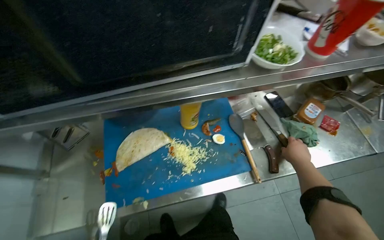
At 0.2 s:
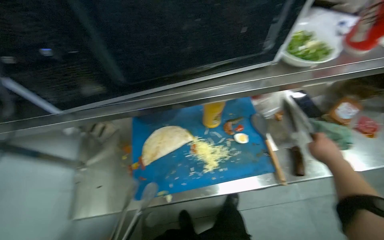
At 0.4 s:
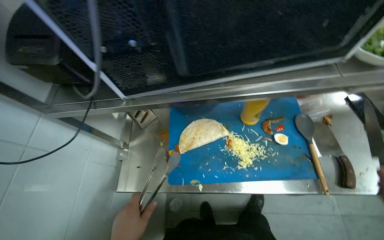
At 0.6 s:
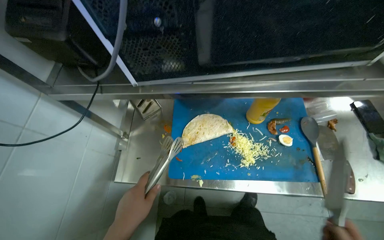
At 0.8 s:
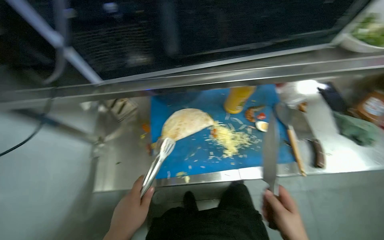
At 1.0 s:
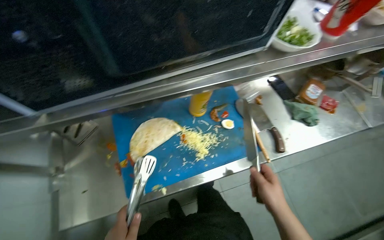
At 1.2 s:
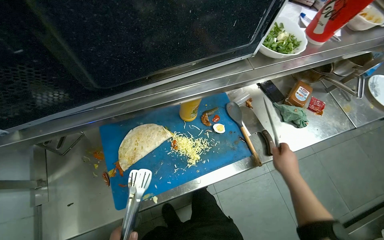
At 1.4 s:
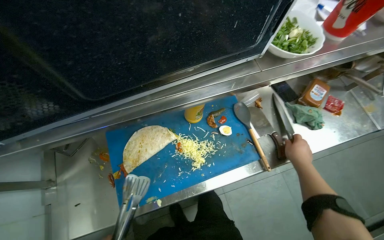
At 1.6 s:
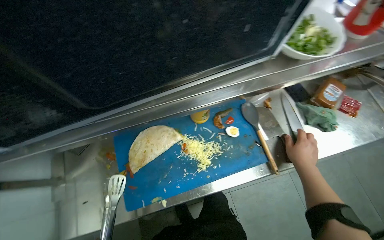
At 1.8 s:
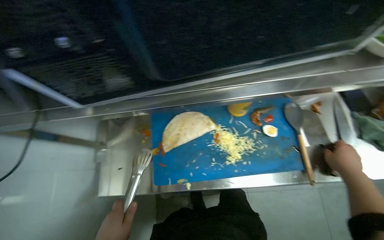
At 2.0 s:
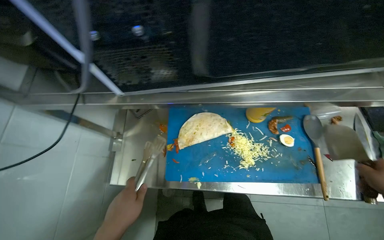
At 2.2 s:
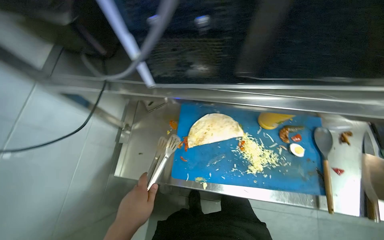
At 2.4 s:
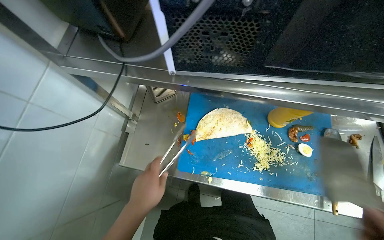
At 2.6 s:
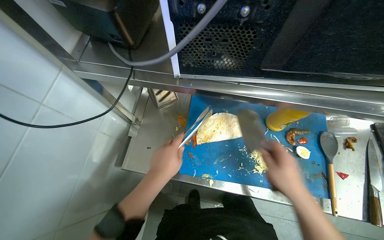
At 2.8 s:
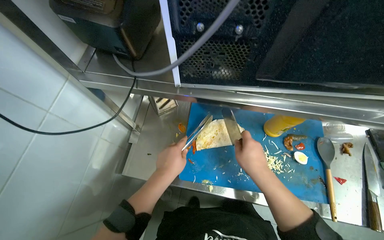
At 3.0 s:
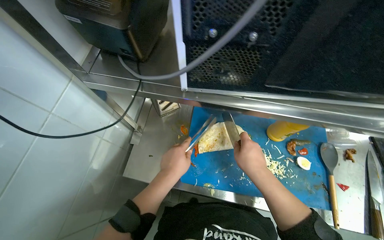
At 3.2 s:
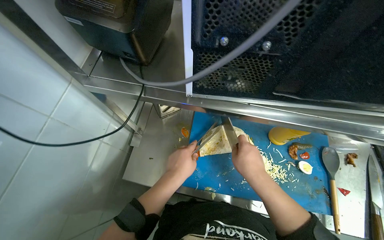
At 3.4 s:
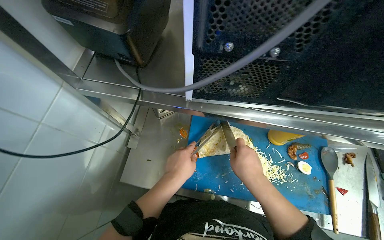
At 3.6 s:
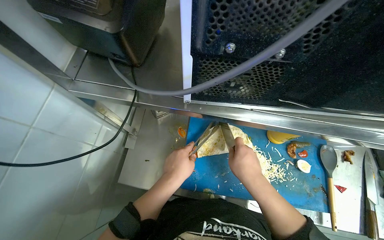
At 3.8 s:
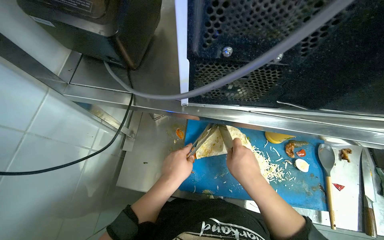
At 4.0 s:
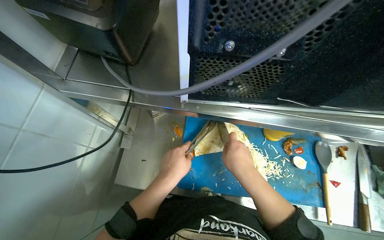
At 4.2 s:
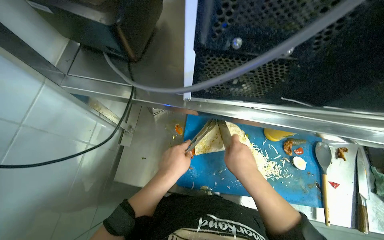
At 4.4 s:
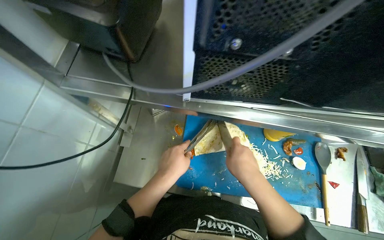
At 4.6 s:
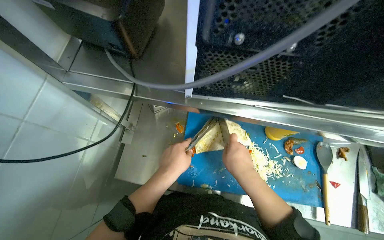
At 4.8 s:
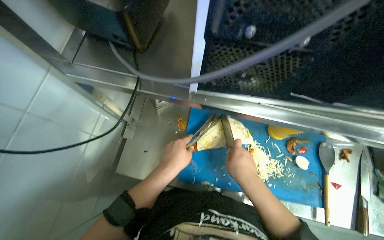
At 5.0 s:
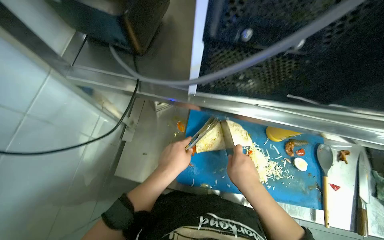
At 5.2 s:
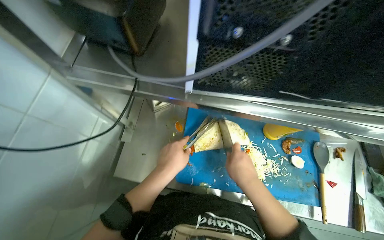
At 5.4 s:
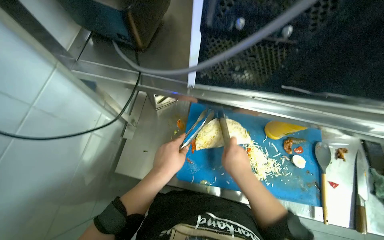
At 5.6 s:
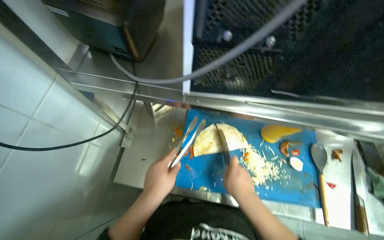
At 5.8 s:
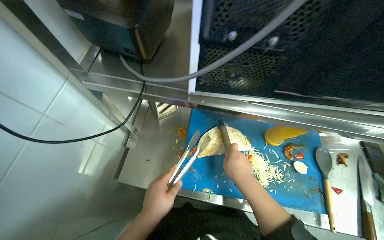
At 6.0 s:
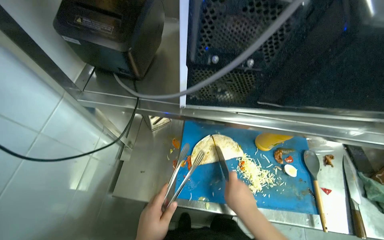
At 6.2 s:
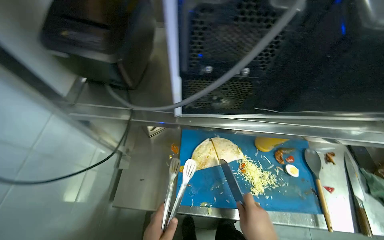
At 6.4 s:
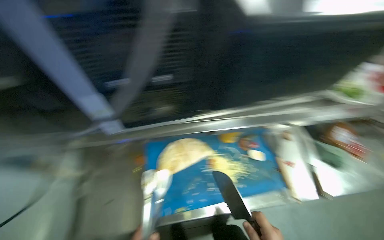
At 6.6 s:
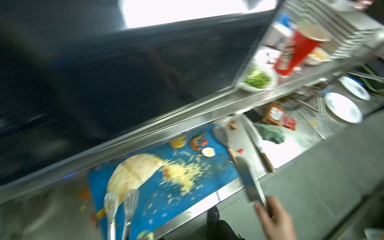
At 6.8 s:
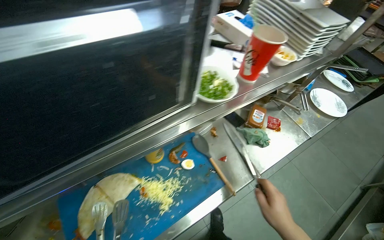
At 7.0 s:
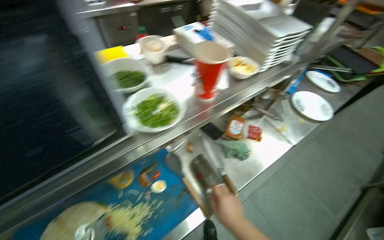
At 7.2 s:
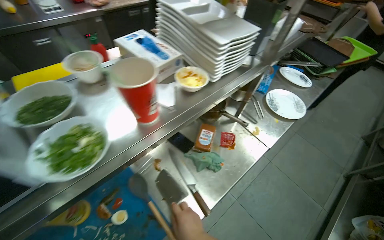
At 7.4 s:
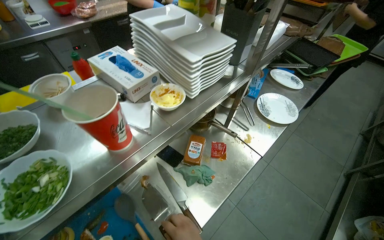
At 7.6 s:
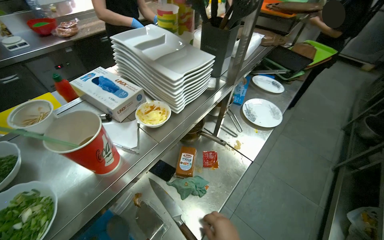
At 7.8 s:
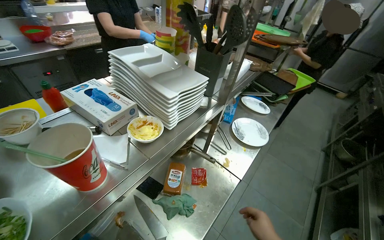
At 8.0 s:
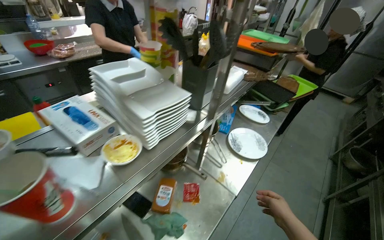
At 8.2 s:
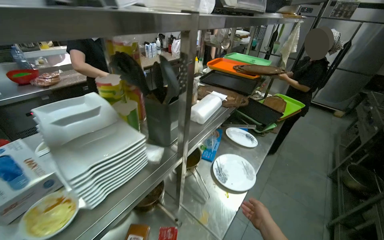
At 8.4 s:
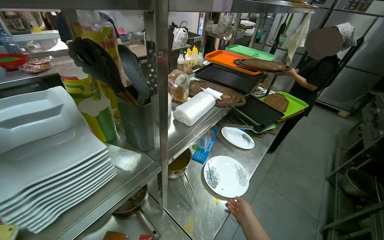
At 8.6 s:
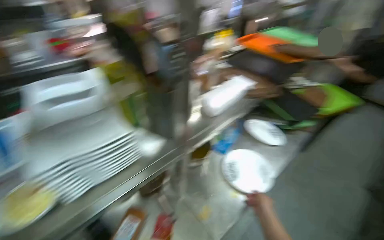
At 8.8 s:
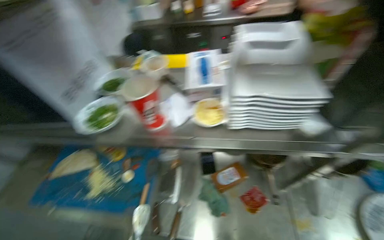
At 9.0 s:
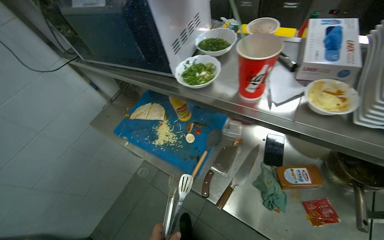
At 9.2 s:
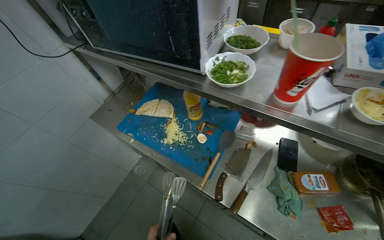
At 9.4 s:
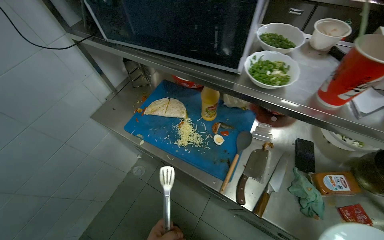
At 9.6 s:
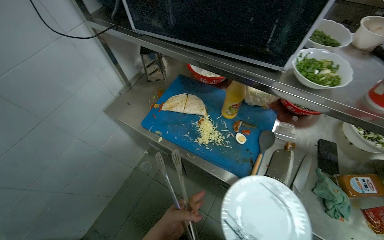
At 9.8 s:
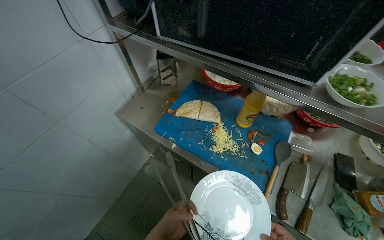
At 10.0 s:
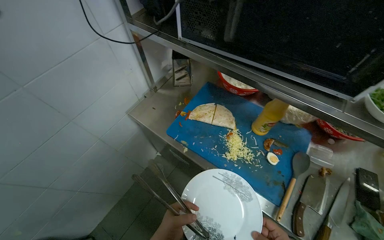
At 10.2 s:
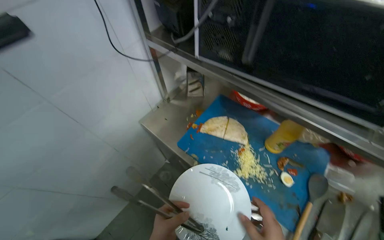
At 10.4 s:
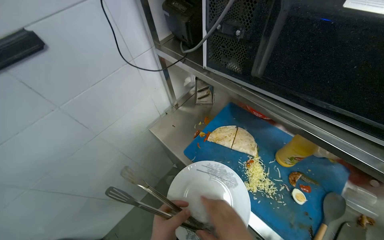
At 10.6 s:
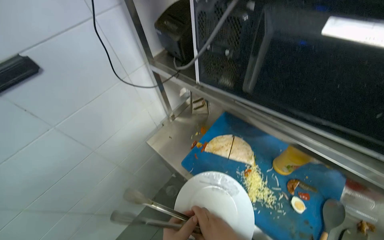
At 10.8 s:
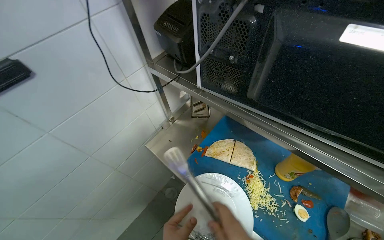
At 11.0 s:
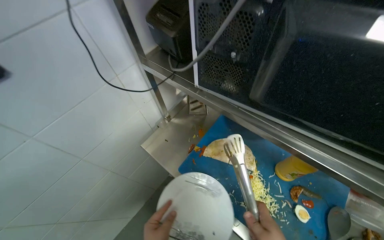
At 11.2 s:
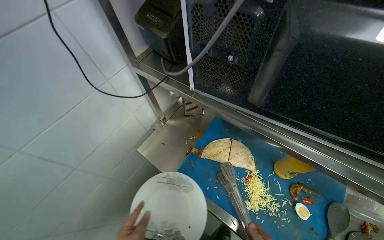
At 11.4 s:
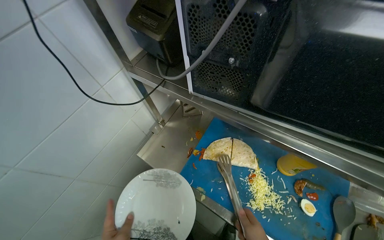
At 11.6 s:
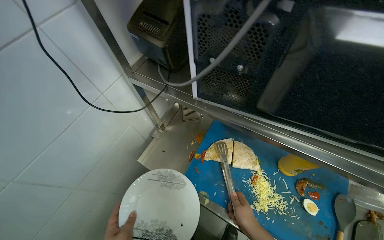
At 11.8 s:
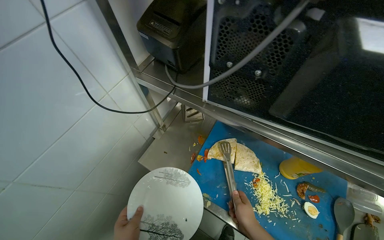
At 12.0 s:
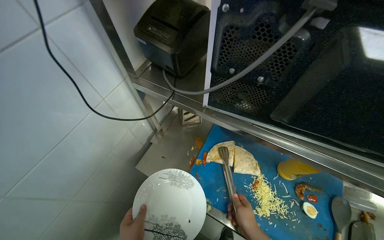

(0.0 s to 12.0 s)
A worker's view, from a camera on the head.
Job: preparing food.
The whole recording: Preparing and plating cooked tortilla. The worker cuts the cooked tortilla on a board and transfers the pieces to a plate.
1.6 s - 3.0 s: Everything in view rotates roughly 25 degrees clockwise.
3.0 s - 4.4 s: The hands make small movements and keep their place.
6.0 s - 7.6 s: The camera is carried roughly 70 cm. The wearer's head swings about 55 degrees to the right.
7.6 s - 9.0 s: The wearer looks some 35 degrees further to the left.
9.0 s - 10.4 s: The camera travels to the left, some 50 cm.

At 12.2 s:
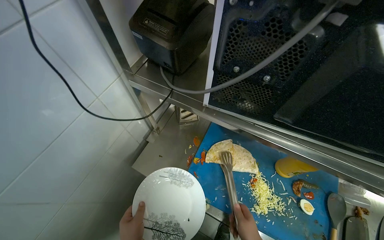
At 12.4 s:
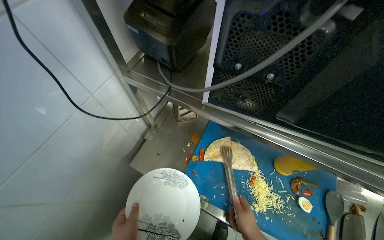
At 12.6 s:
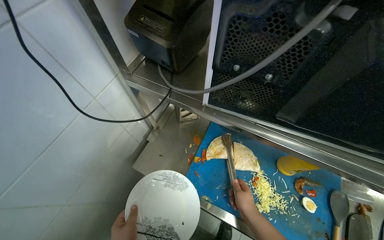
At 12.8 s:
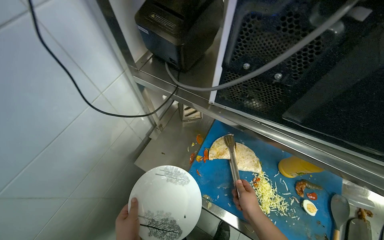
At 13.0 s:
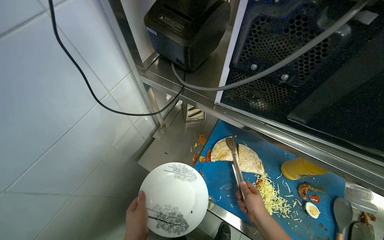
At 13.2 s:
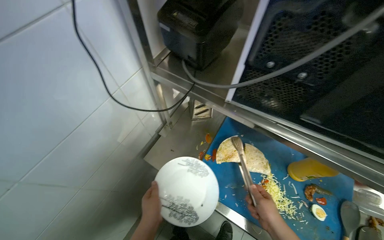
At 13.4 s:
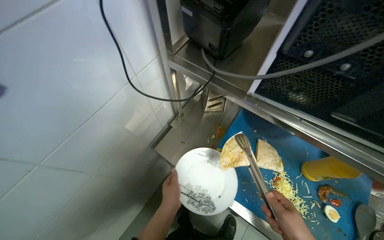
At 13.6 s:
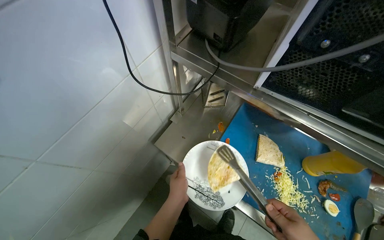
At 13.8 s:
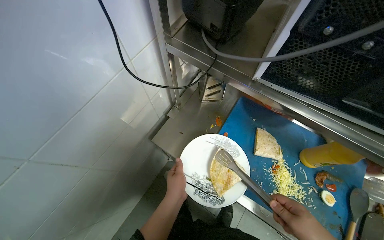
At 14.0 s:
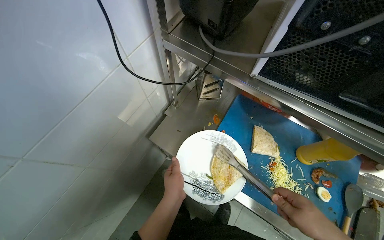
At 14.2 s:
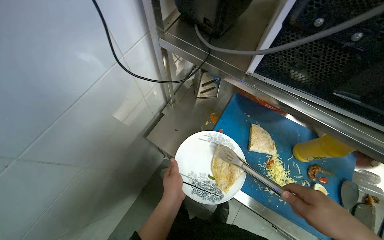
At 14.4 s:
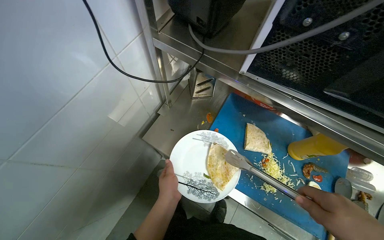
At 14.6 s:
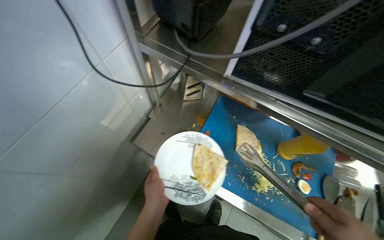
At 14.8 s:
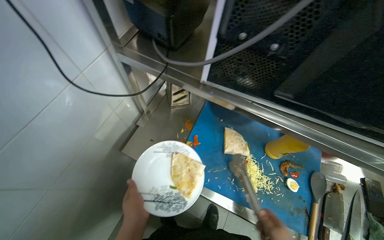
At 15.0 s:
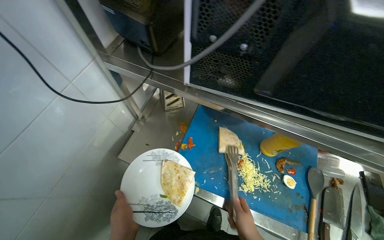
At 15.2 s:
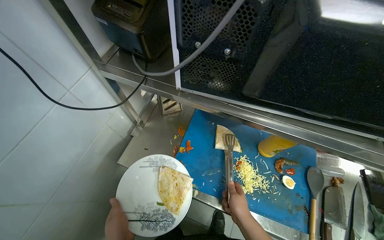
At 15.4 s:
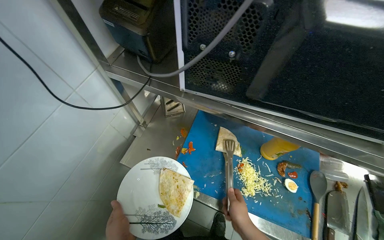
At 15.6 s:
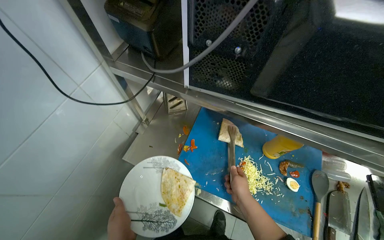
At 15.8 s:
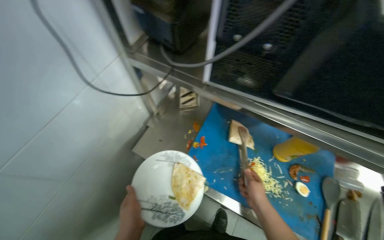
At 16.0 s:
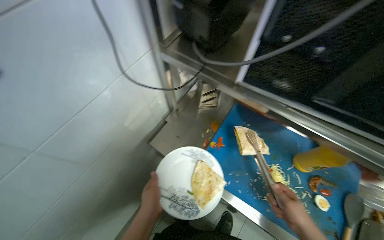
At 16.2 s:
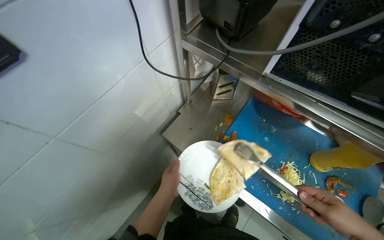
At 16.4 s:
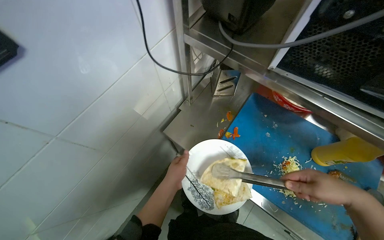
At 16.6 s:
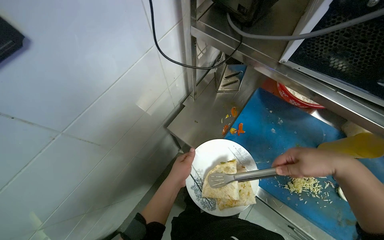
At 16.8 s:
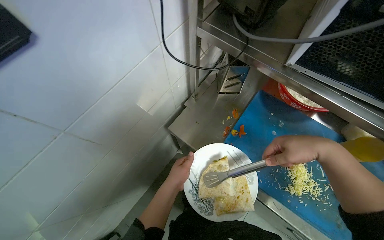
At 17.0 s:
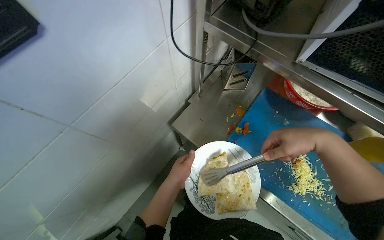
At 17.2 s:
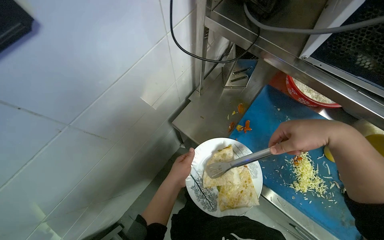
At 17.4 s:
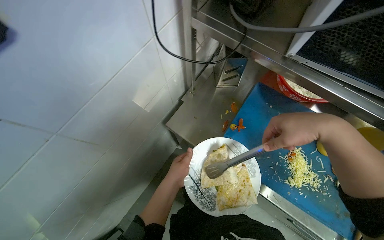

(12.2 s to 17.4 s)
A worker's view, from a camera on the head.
Job: preparing food.
The whole recording: Preparing and plating cooked tortilla. The worker cuts the cooked tortilla on a board and transfers the pieces to a plate.
15.6 s - 17.4 s: The right hand moves up the picture and nearer to the camera, about 25 cm.

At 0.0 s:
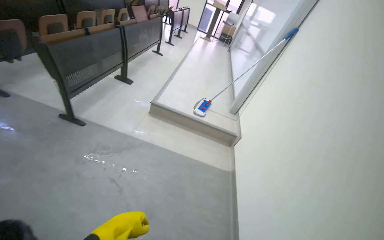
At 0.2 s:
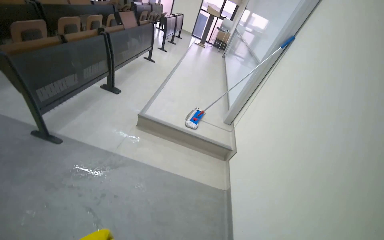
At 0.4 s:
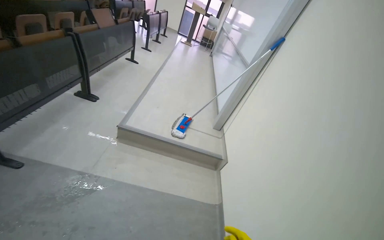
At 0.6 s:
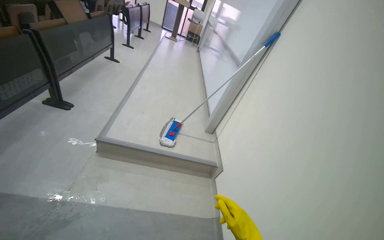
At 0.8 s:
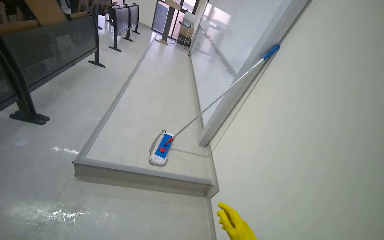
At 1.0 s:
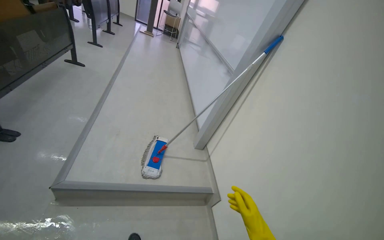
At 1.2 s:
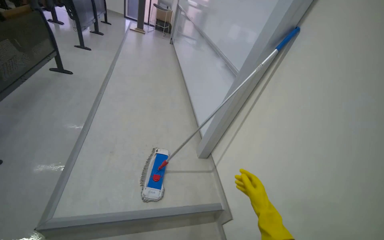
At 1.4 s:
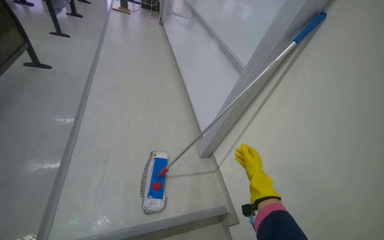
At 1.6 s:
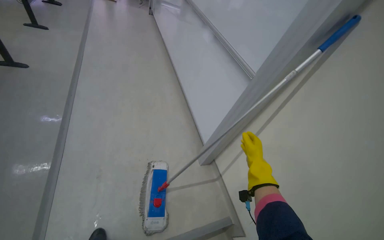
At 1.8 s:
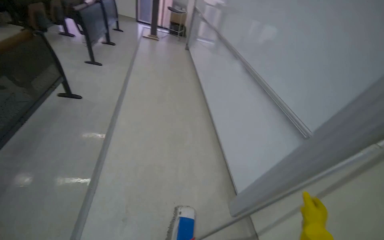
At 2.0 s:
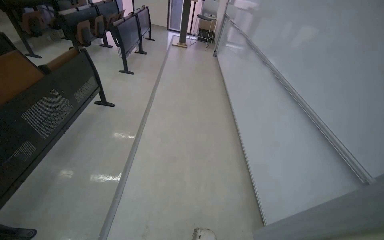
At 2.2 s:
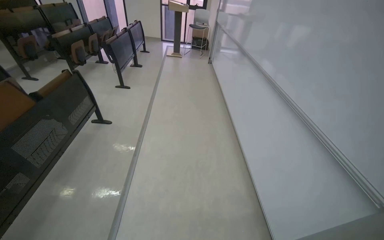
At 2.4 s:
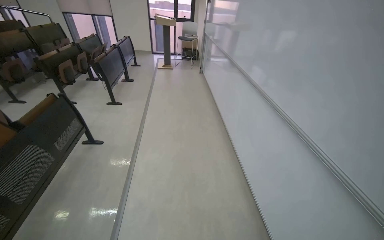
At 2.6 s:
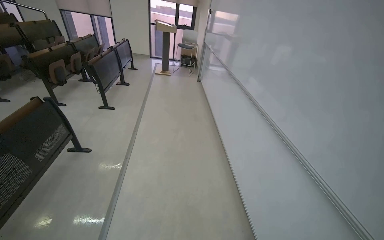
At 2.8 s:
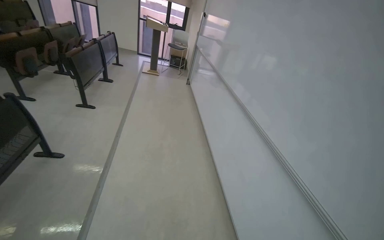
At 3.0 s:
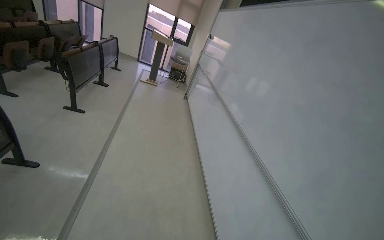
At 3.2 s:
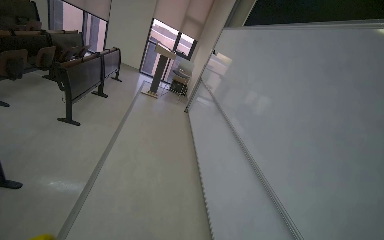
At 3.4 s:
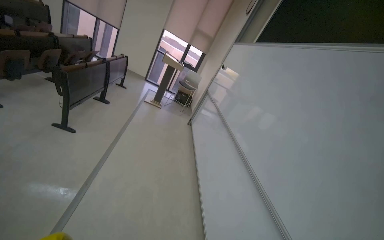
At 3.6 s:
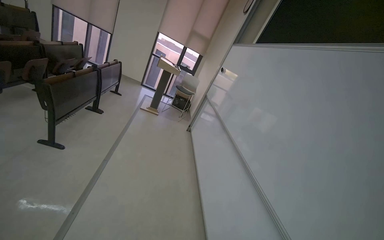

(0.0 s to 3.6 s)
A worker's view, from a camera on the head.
Job: preparing cleaning supplies.
The whole recording: Attaching cleaning device to railing. Attaches a cleaning device to the metal railing.
0.0 s - 1.8 s: The wearer moves roughly 2 m. The head rotates about 20 degrees to the right.
1.8 s - 3.6 s: The camera travels roughly 1.5 m. The view tips upward by approximately 20 degrees.
